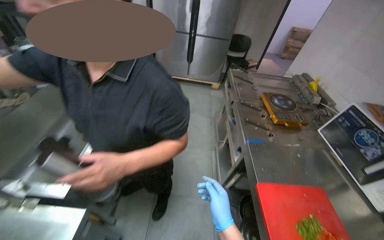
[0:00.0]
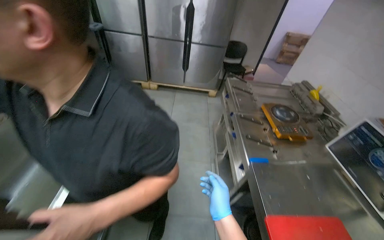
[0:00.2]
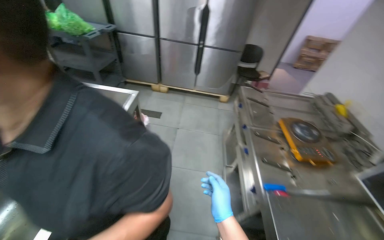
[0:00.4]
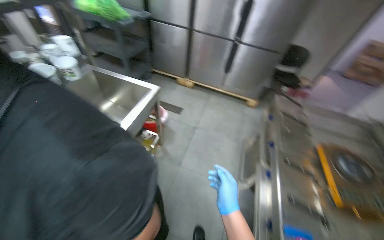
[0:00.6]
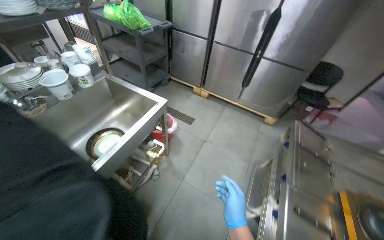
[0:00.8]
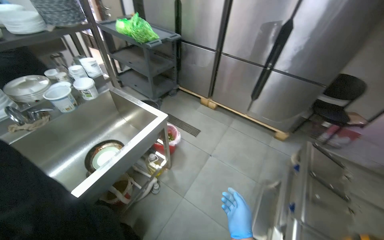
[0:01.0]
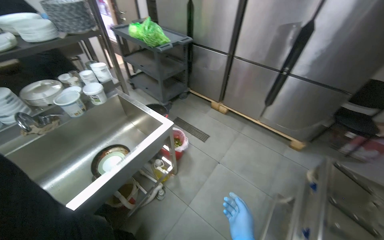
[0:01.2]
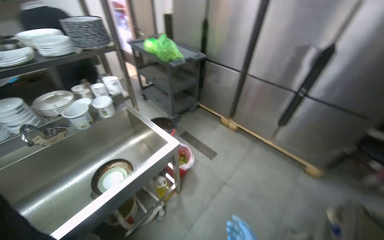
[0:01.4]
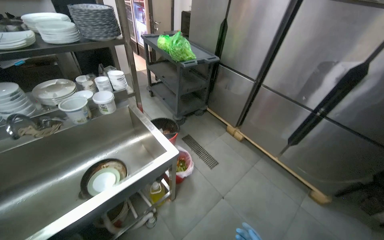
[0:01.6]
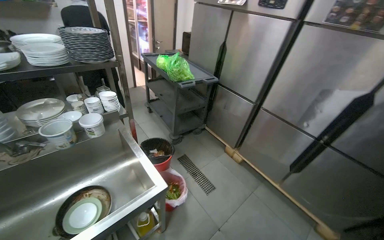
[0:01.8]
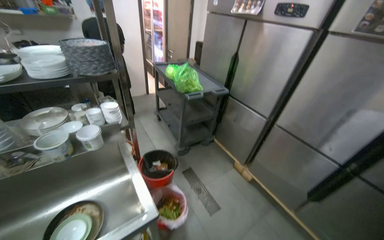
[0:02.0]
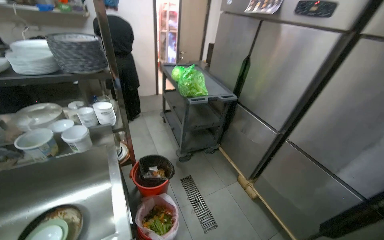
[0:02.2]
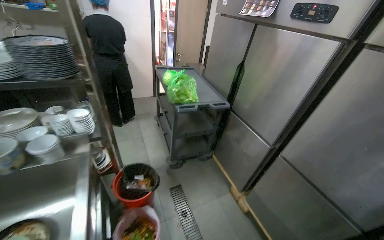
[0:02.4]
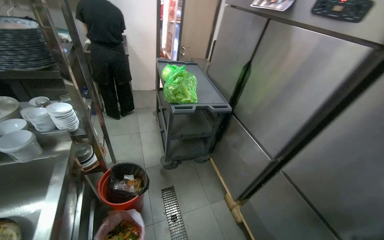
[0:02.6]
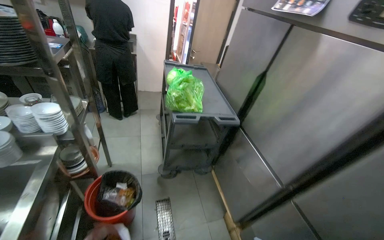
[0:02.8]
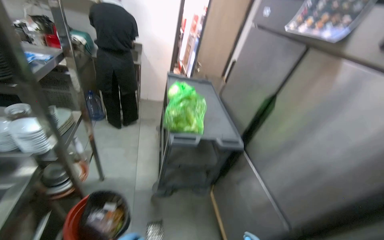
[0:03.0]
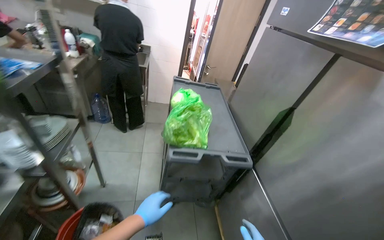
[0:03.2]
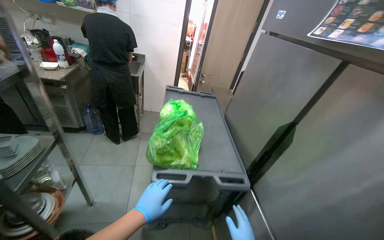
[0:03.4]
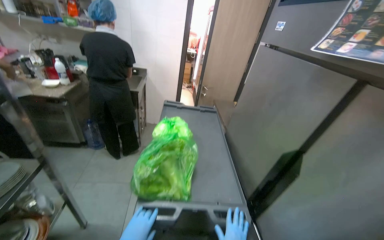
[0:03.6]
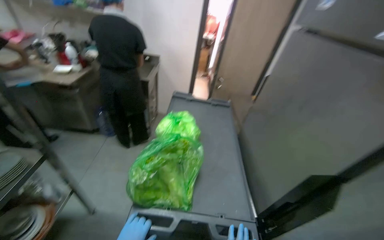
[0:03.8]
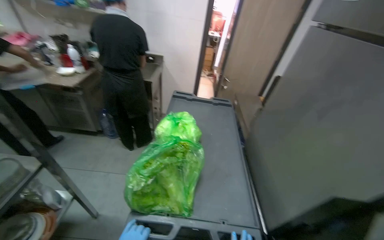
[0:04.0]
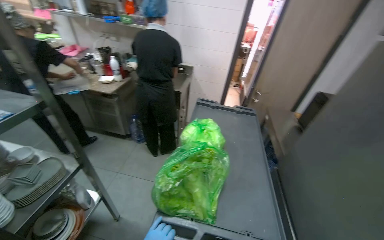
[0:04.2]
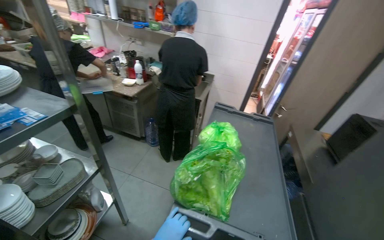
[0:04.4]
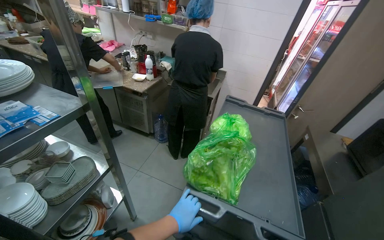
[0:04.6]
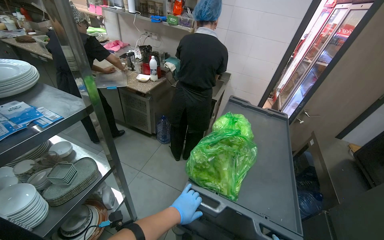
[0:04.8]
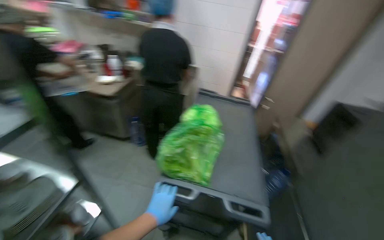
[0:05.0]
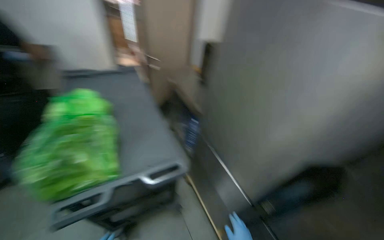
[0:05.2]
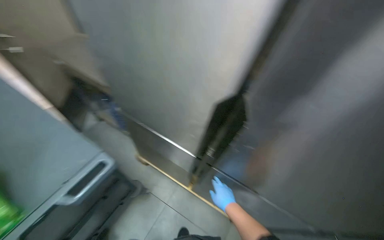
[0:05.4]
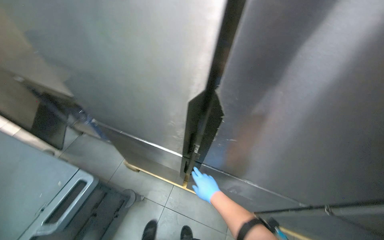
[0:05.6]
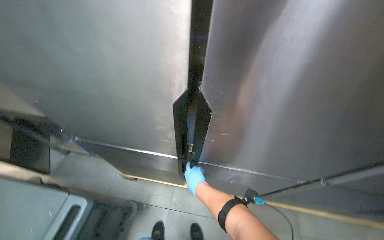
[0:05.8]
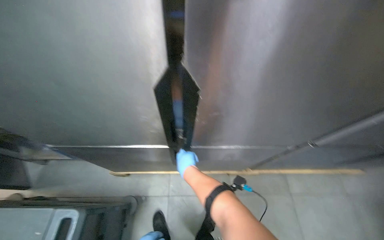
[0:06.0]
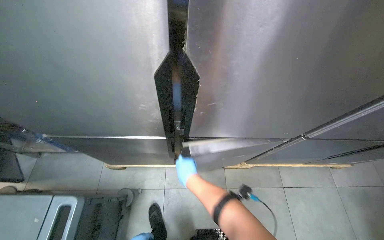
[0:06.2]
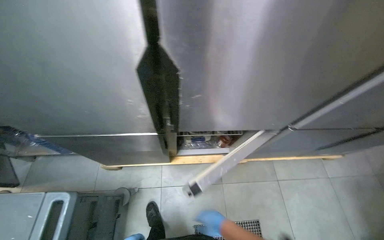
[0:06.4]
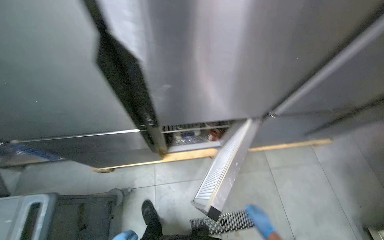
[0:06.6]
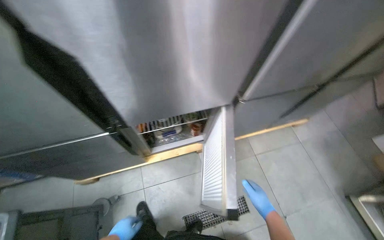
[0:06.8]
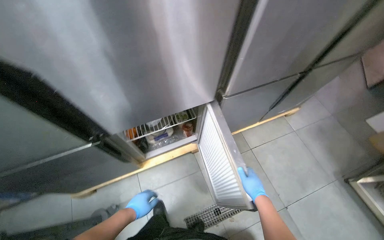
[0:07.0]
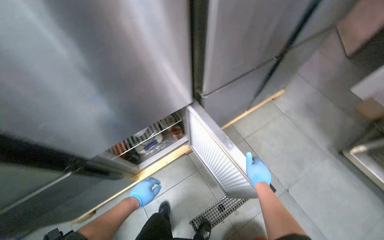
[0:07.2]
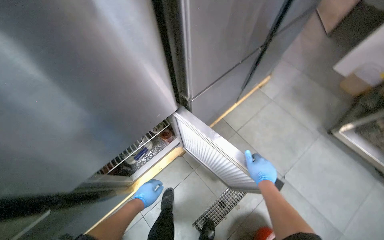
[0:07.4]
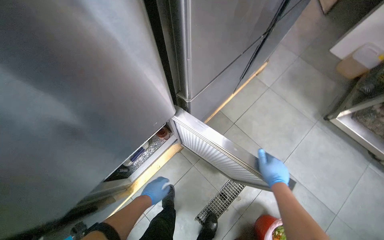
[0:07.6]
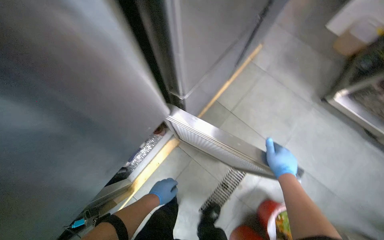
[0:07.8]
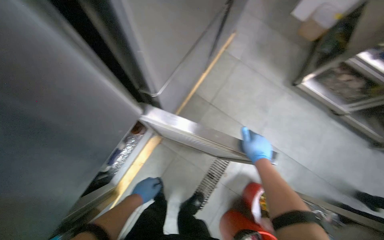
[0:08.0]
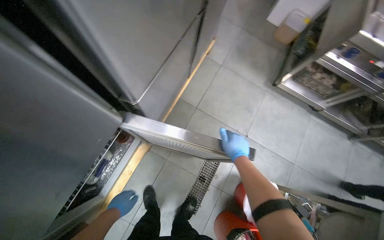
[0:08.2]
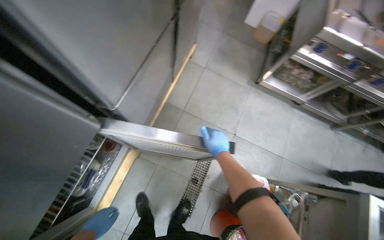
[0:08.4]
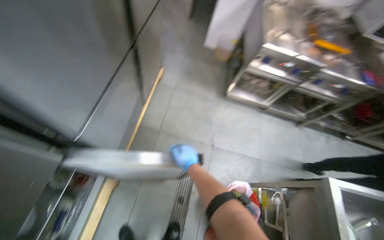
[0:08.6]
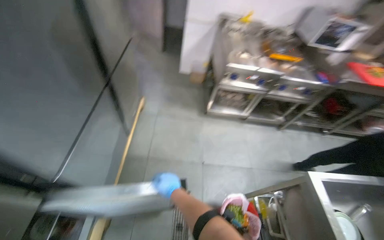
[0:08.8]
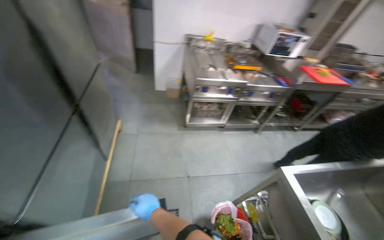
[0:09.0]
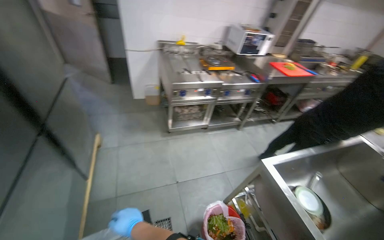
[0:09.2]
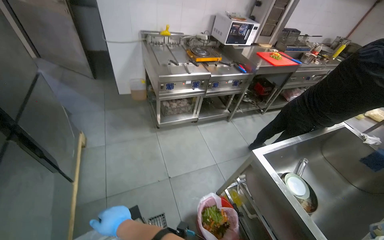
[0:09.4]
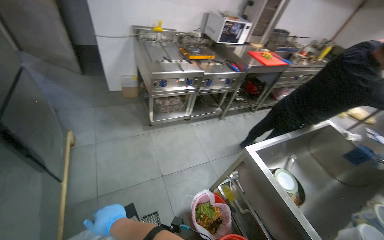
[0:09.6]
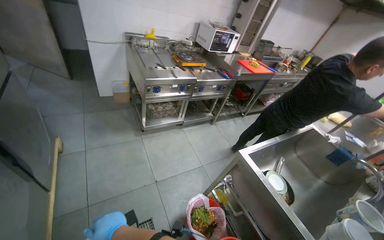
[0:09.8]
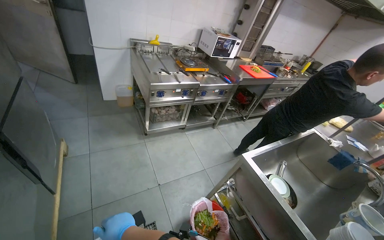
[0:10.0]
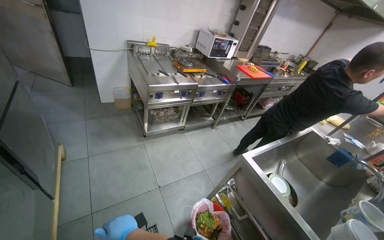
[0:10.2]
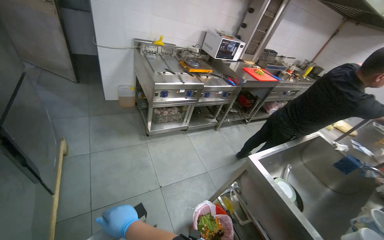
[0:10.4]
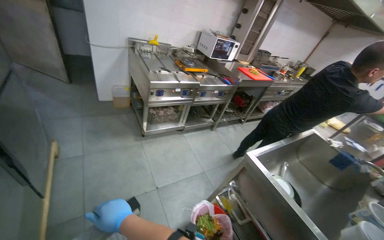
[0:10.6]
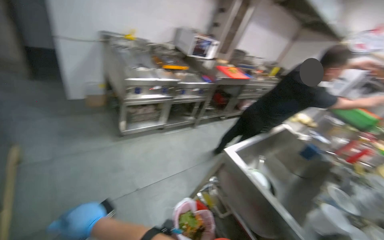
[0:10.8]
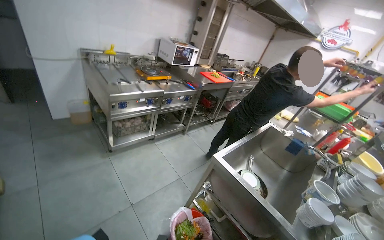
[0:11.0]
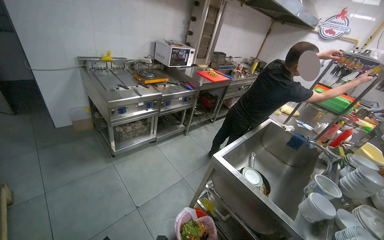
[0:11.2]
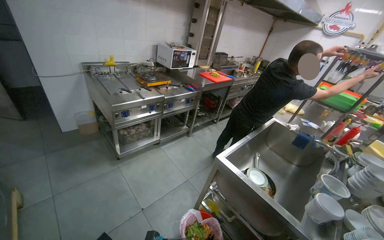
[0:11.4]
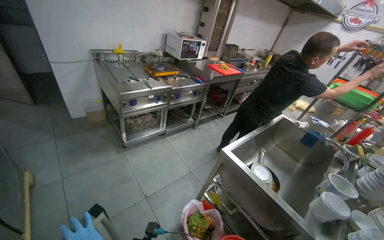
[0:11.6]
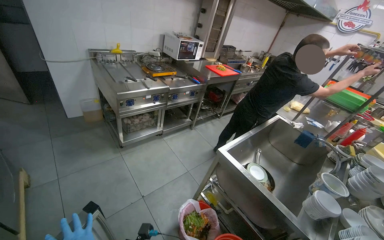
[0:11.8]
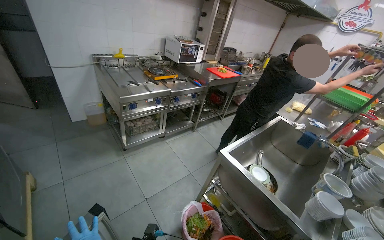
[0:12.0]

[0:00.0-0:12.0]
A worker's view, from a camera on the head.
Job: preparing food.
The whole recording: Adding product from refrigerator into meal. The worker takes a product from the refrigerator and mixes it into the meal.
0:00.0 to 0:01.6: The camera travels roughly 90 cm. The head rotates about 45 degrees to the left.
0:01.6 to 0:03.0: The camera is carried some 1 m. The wearer's head swings approximately 30 degrees to the left.
0:03.0 to 0:04.4: The camera is carried roughly 50 cm. The wearer looks roughly 30 degrees further to the left.
0:04.4 to 0:06.0: The camera travels about 50 cm. The head turns to the right by roughly 110 degrees. The camera pitches downward, by about 35 degrees.
0:06.0 to 0:07.6: The wearer moves about 50 cm. The wearer's head swings about 45 degrees to the right. The view tilts about 15 degrees downward.
0:07.6 to 0:09.0: The wearer's head swings some 55 degrees to the right. The view tips upward by some 15 degrees.
0:09.0 to 0:10.4: The camera is aimed roughly 15 degrees further to the right.

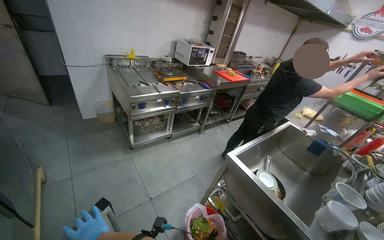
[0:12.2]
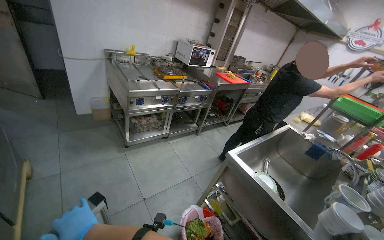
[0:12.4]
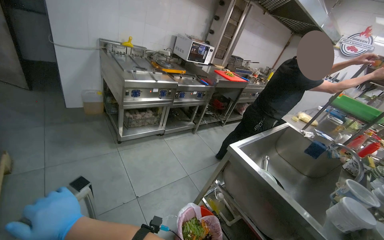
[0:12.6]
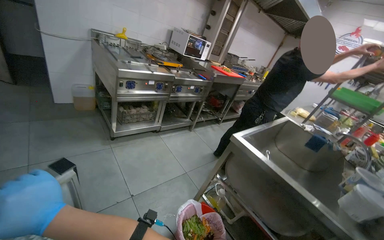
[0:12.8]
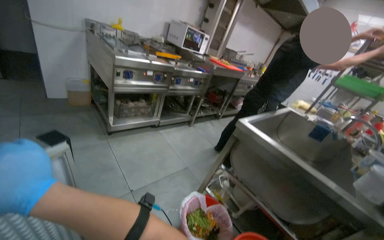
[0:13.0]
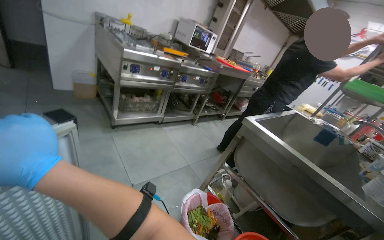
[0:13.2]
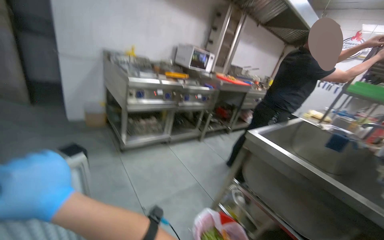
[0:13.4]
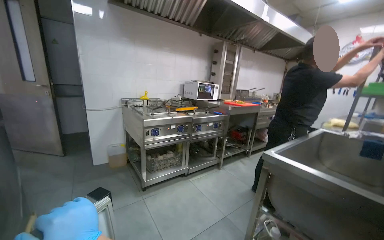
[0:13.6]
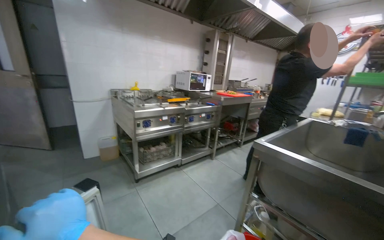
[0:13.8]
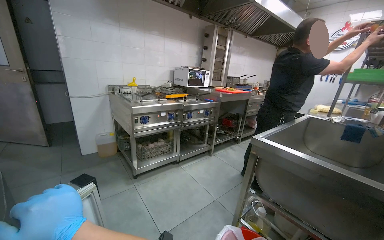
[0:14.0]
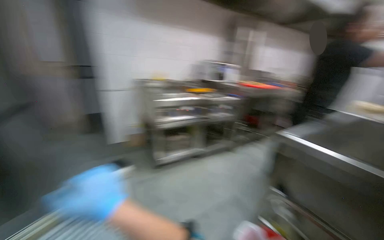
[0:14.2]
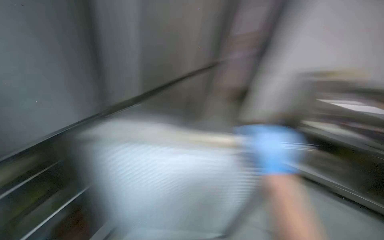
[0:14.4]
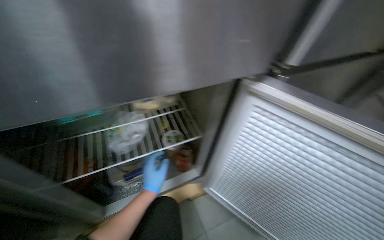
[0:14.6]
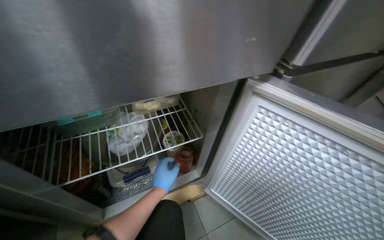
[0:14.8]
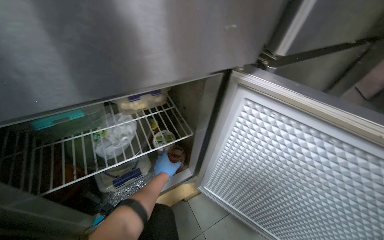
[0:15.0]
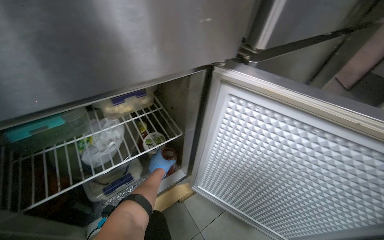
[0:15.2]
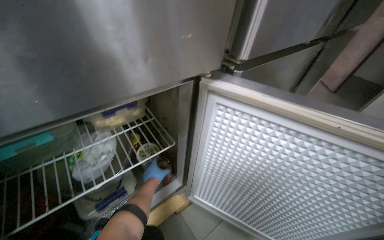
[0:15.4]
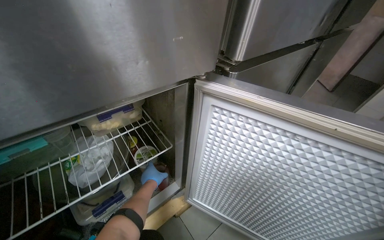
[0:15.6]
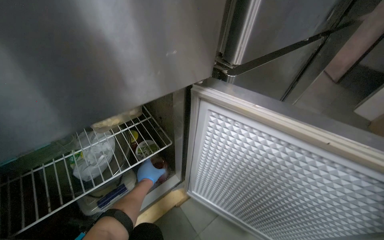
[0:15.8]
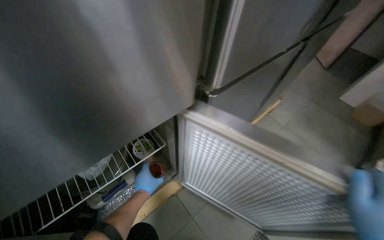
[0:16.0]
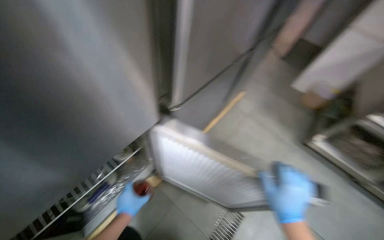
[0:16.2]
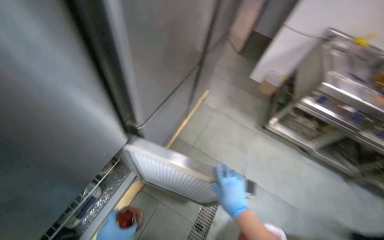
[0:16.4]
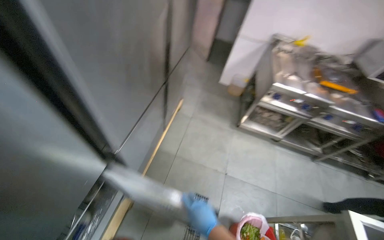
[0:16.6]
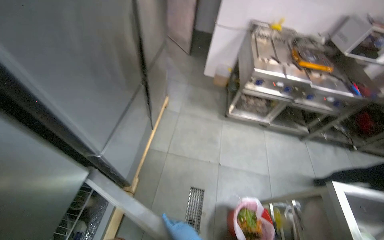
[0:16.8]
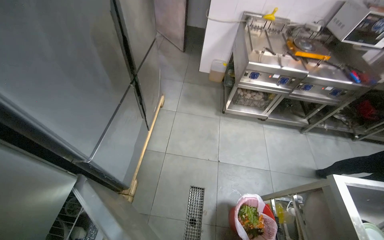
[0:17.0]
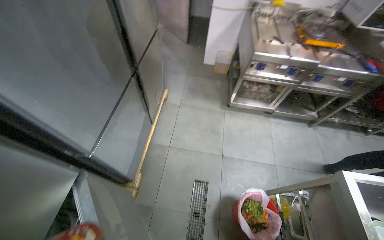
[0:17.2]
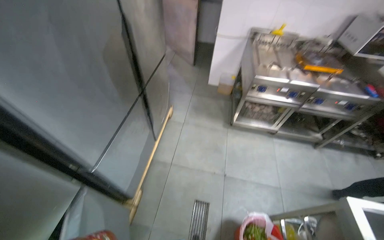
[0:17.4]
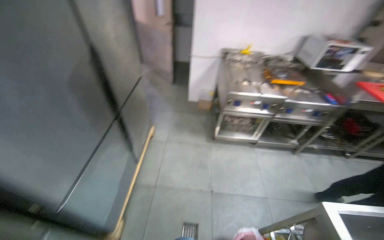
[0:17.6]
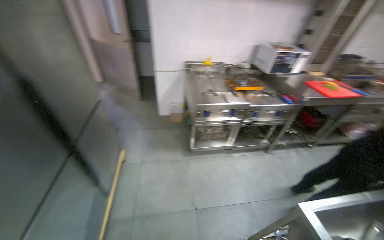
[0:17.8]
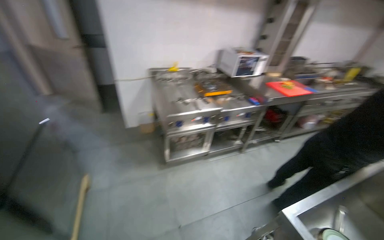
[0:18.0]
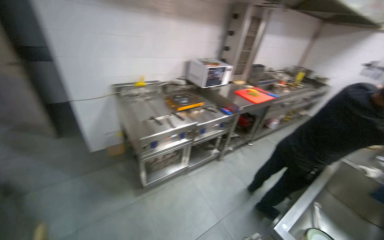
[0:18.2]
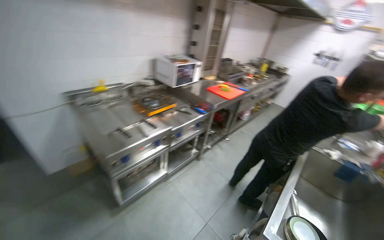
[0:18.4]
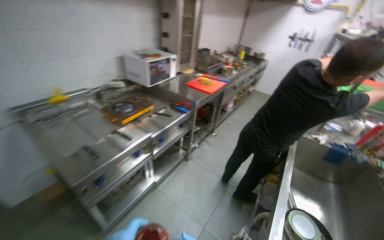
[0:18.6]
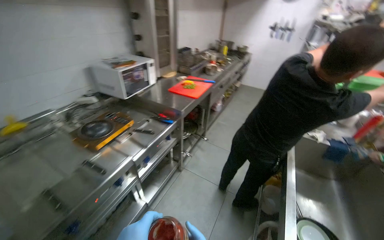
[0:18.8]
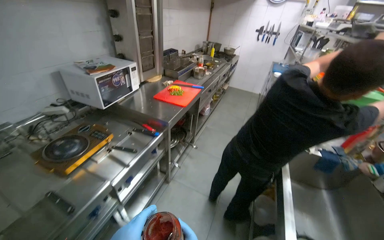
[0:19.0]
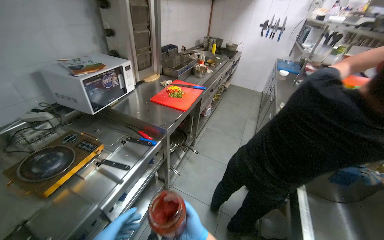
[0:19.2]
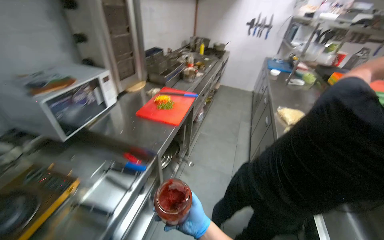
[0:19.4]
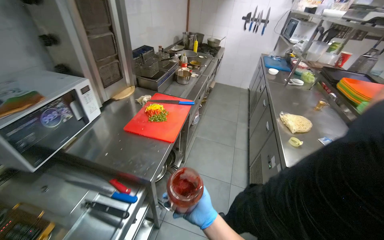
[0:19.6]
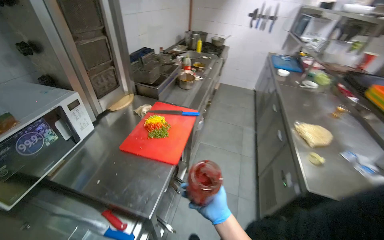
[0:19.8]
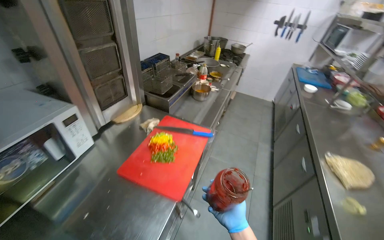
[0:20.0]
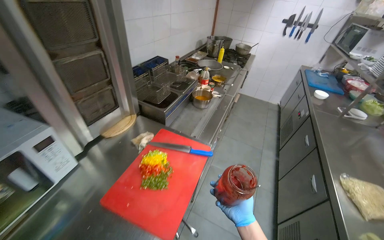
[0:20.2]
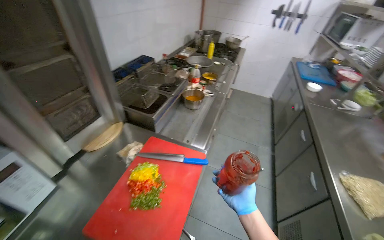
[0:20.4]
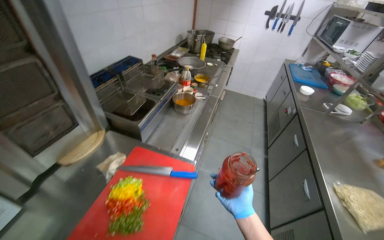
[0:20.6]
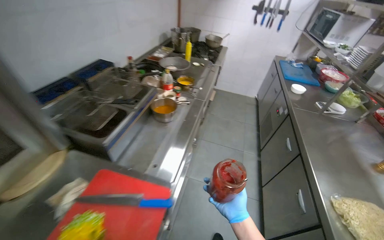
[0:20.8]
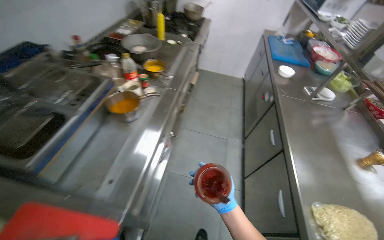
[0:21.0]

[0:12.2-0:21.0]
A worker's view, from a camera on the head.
Job: preparing food.
The whole recording: Adding product from refrigerator into meal. The worker takes a product from the refrigerator and mixes it into the meal.
0:12.2 to 0:13.6: The head travels about 40 cm. The view tips upward by some 25 degrees.
0:15.2 to 0:16.6: The wearer moves approximately 60 cm. The head turns to the right by roughly 35 degrees. The view tilts about 15 degrees downward.
0:16.6 to 0:18.0: The head turns to the right by about 35 degrees.
0:18.0 to 0:19.6: The camera is carried roughly 1.5 m. The head turns to the right by approximately 50 degrees.
0:19.6 to 0:21.0: The head travels approximately 1 m.
